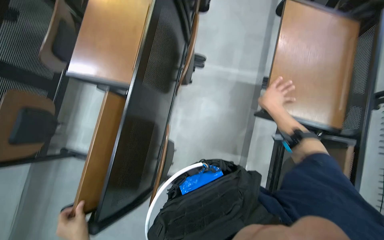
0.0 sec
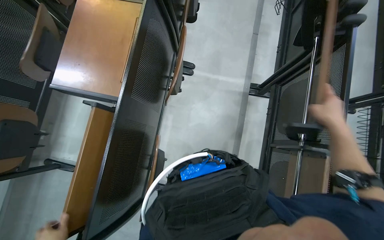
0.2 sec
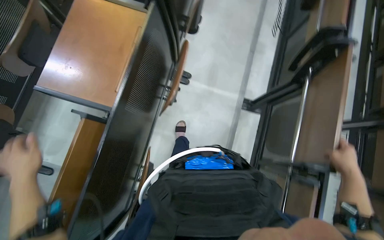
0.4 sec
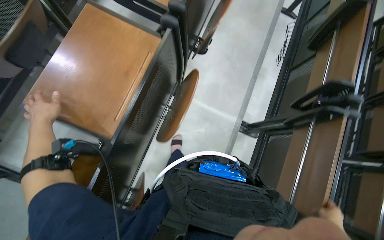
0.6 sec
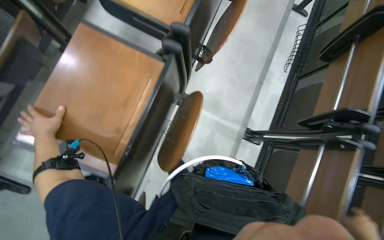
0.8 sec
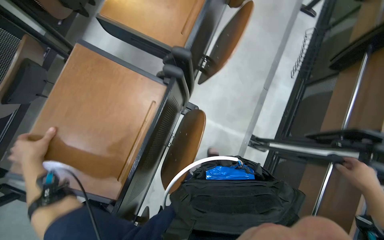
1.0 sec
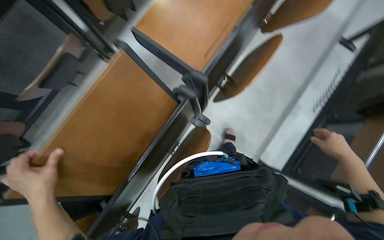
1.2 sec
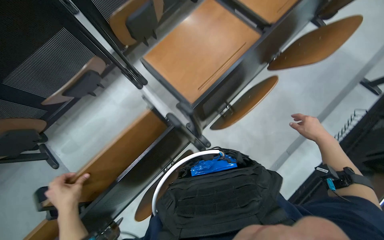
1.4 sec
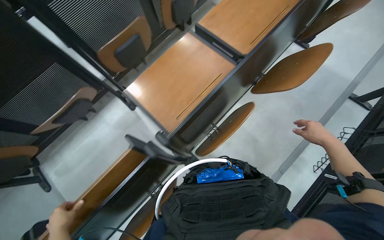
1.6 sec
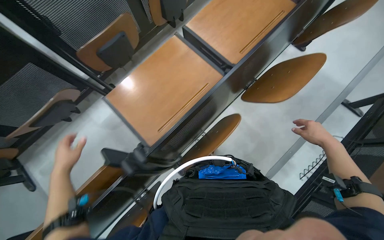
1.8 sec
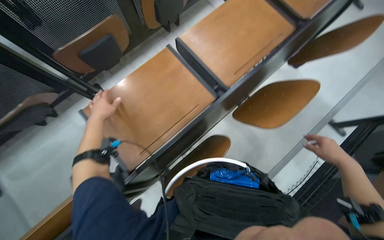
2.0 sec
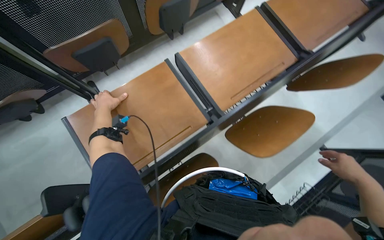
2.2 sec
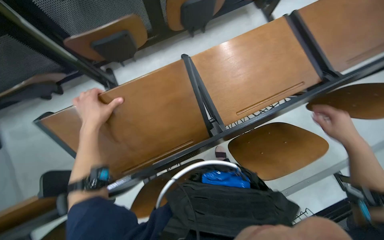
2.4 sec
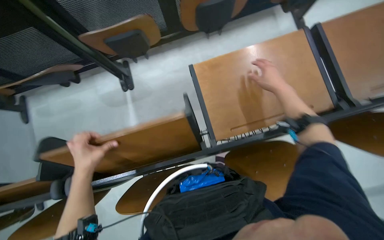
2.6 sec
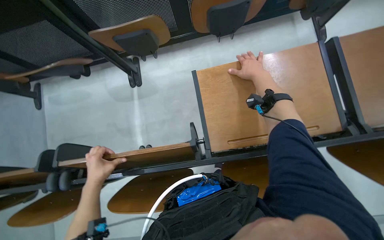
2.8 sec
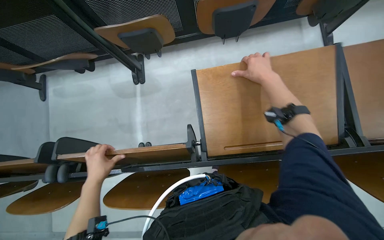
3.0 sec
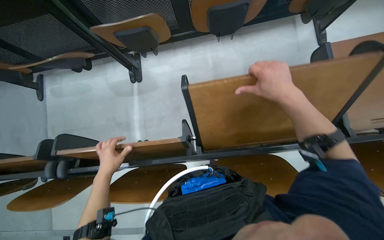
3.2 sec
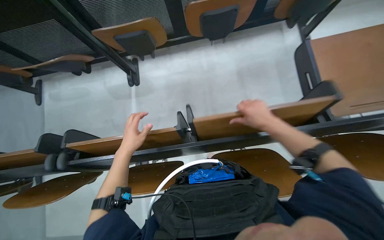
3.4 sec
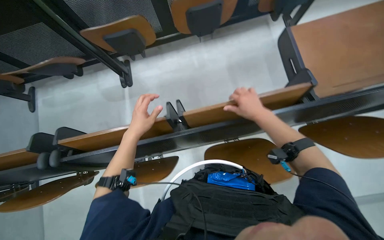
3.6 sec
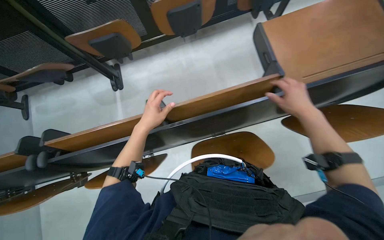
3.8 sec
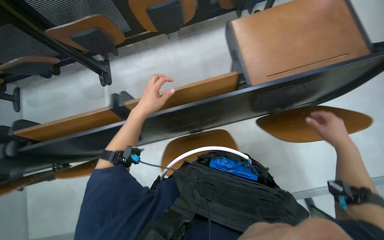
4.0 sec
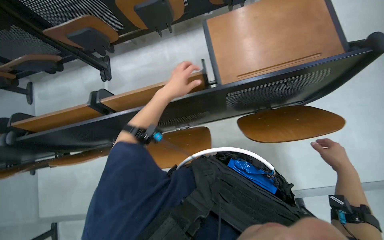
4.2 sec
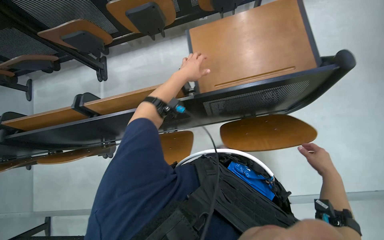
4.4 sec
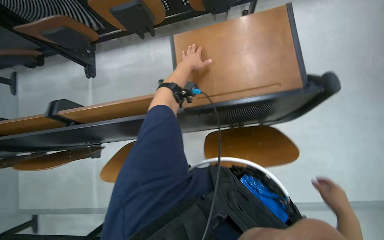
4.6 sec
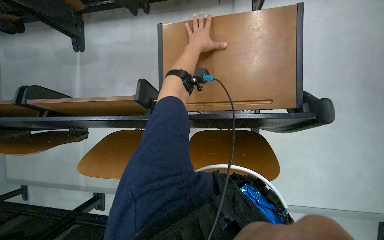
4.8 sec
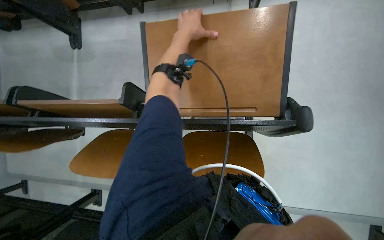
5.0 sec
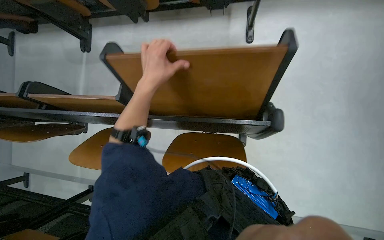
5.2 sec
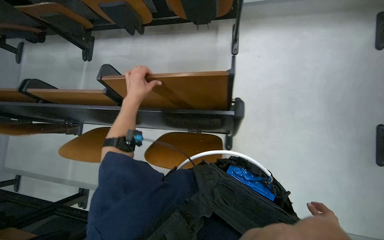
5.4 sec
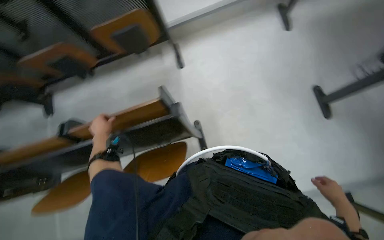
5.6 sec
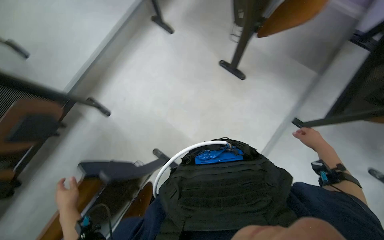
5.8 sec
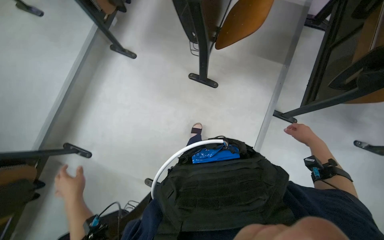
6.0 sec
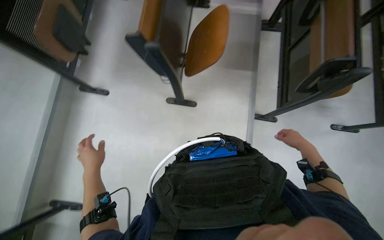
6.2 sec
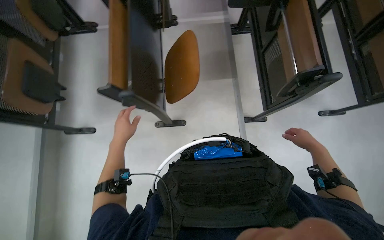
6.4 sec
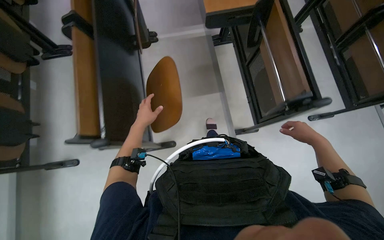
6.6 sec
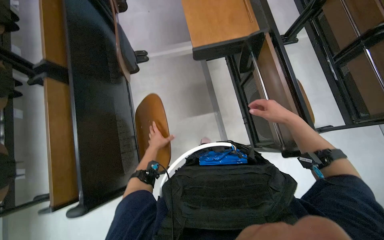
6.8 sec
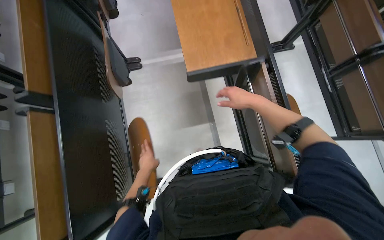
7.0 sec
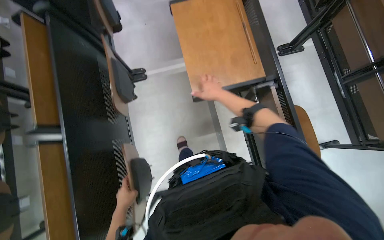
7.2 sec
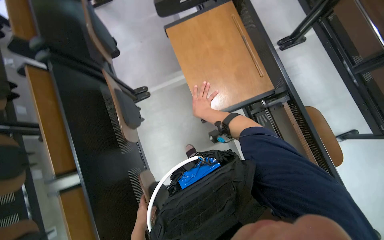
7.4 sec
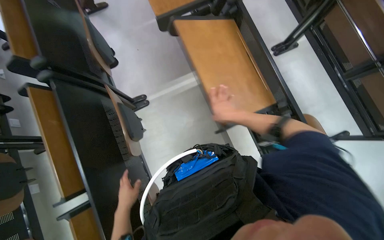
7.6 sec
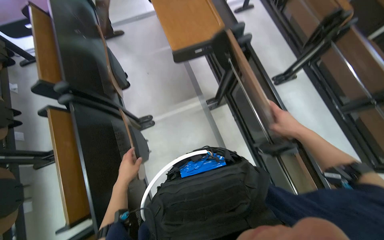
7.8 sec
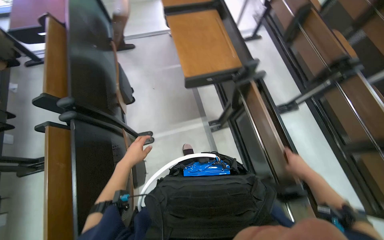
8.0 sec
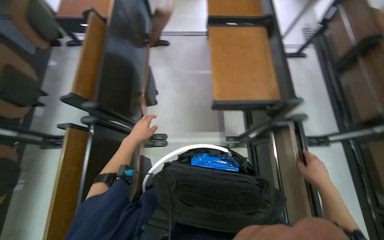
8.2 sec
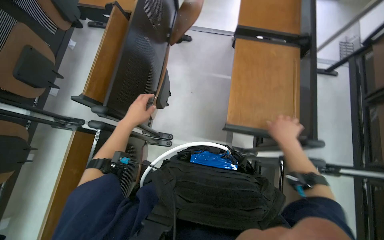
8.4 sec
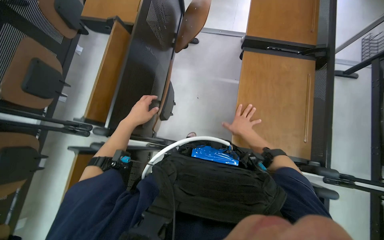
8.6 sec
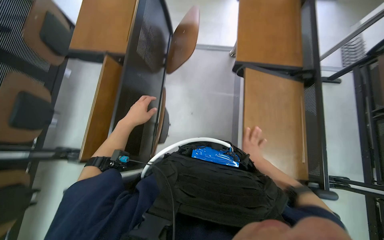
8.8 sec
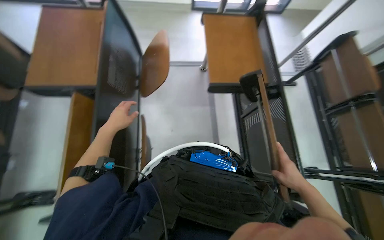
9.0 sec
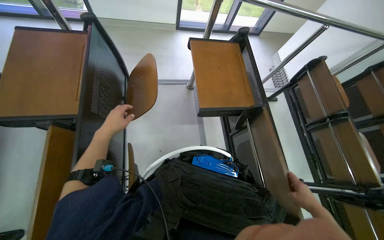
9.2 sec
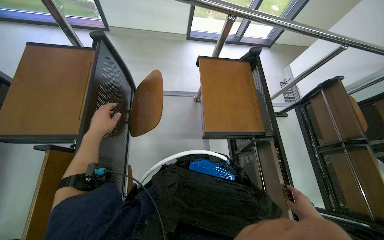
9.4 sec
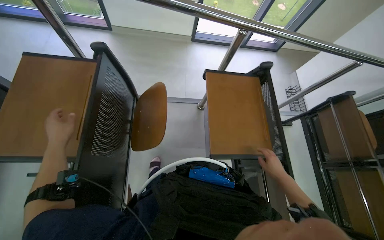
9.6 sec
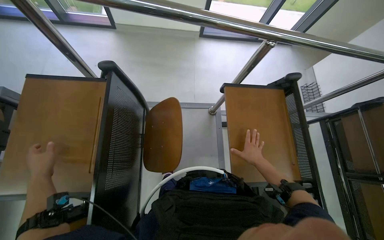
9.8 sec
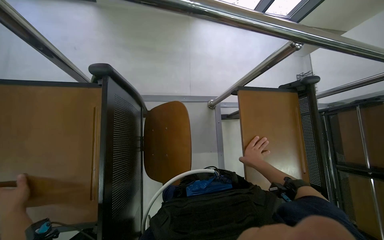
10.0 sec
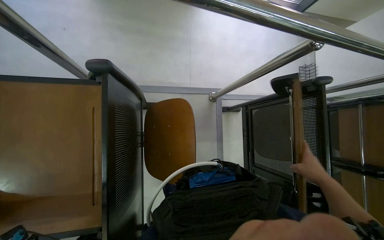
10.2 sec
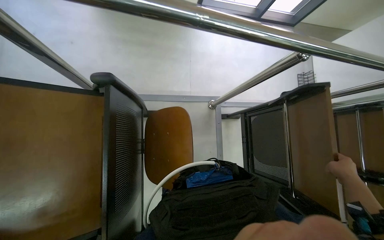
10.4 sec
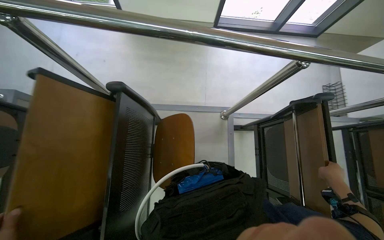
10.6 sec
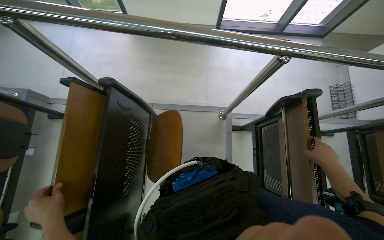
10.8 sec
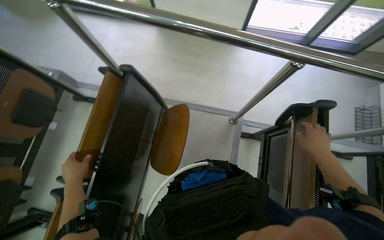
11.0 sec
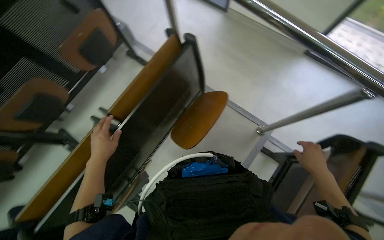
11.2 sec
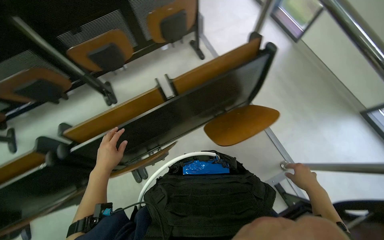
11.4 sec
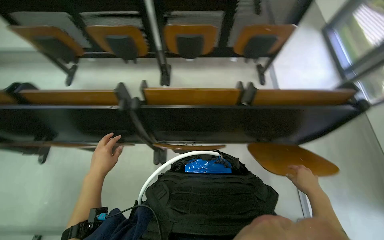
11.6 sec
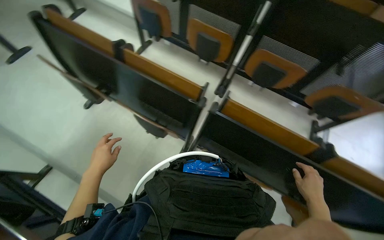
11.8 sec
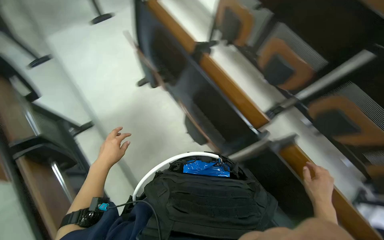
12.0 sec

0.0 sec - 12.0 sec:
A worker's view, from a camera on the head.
Job: organizing items.
The whole recording: Organizing classroom desks. The worker adjusts desks and collects trash from them, disposing of it into a cart.
0.0 sec - 1.6 sec: The camera travels some 80 cm. Everything in view rotates about 30 degrees clockwise.
1.6 sec - 3.0 sec: The wearer moves roughly 60 cm. Everything in view rotates some 40 degrees clockwise.
3.0 sec - 4.4 sec: The camera is carried to the right, about 70 cm.
4.4 sec - 6.0 sec: The wearer moves roughly 70 cm. Everything in view rotates some 25 degrees counterclockwise.
6.0 sec - 7.6 sec: The head travels about 1 m. The scene turns approximately 45 degrees counterclockwise in the picture.
7.6 sec - 9.0 sec: The head travels about 80 cm.
9.0 sec - 10.4 sec: The camera is carried some 60 cm.
10.4 sec - 12.0 sec: The camera travels some 1 m. The head rotates roughly 150 degrees to the left.

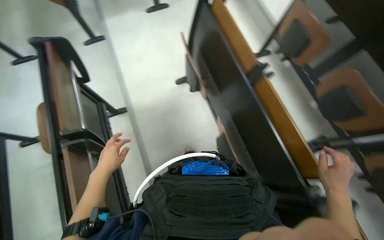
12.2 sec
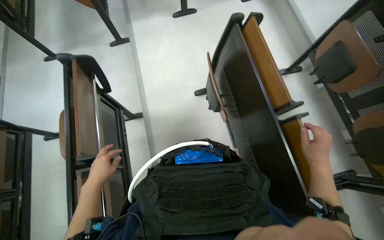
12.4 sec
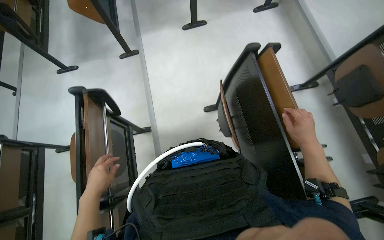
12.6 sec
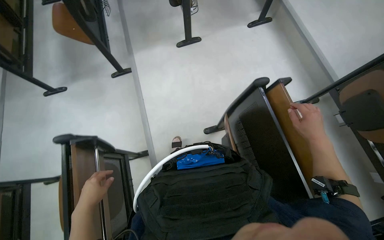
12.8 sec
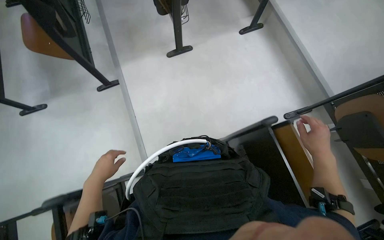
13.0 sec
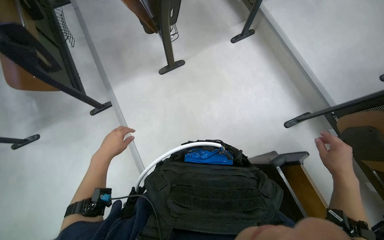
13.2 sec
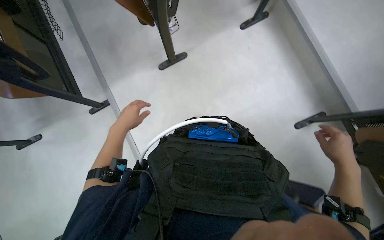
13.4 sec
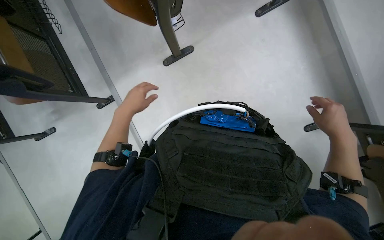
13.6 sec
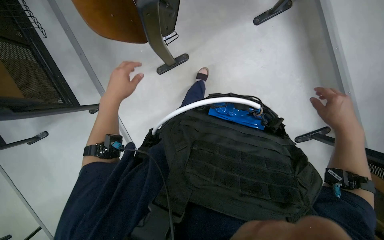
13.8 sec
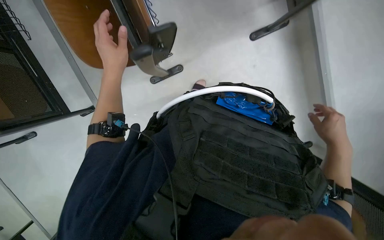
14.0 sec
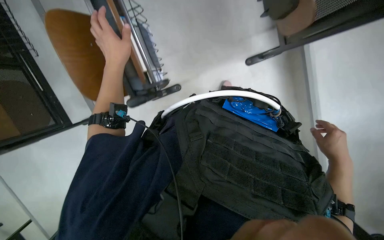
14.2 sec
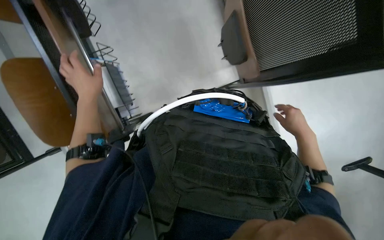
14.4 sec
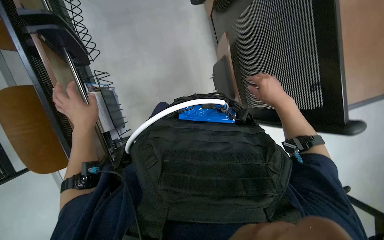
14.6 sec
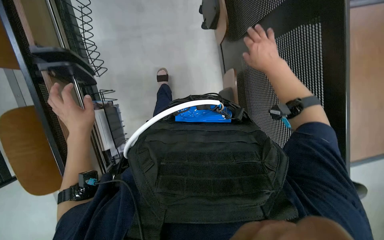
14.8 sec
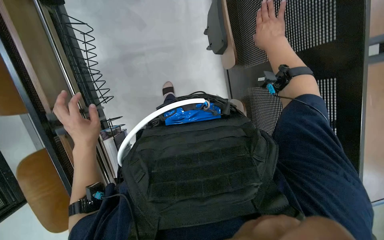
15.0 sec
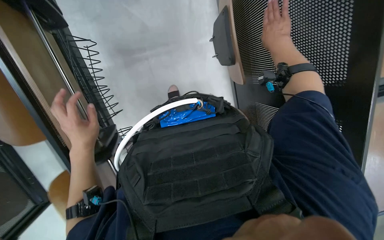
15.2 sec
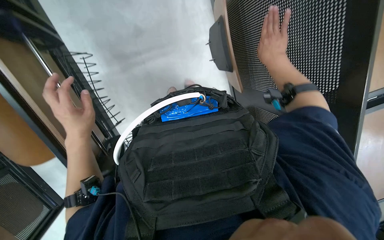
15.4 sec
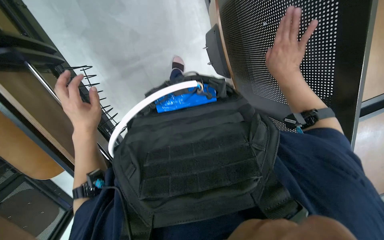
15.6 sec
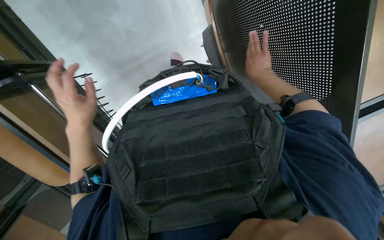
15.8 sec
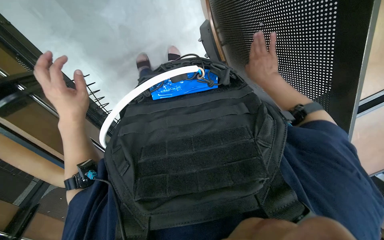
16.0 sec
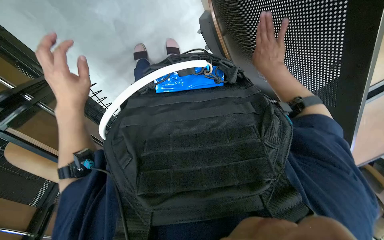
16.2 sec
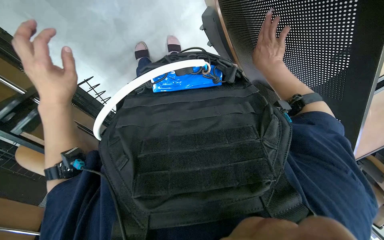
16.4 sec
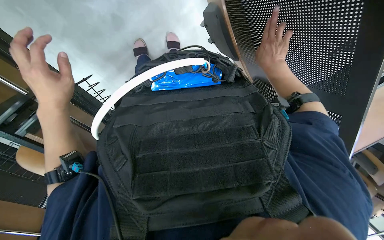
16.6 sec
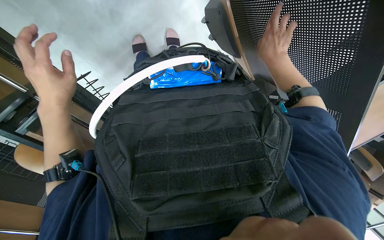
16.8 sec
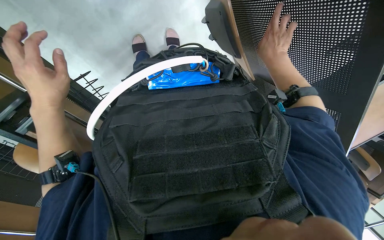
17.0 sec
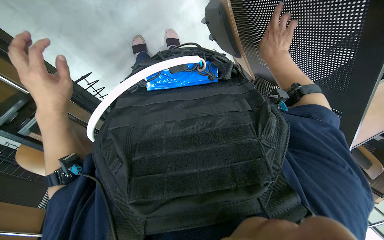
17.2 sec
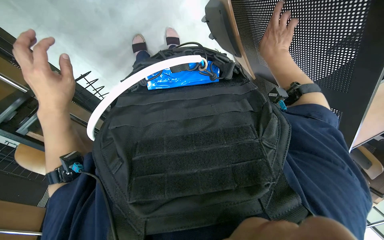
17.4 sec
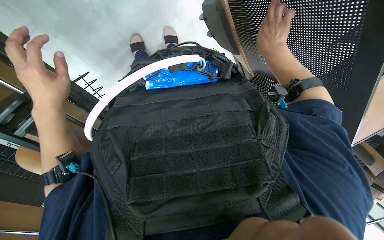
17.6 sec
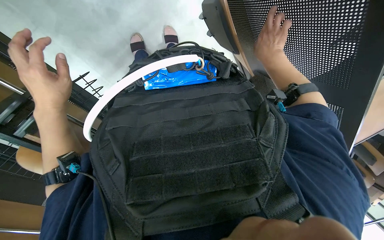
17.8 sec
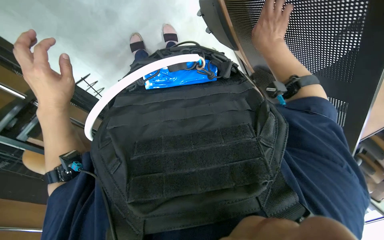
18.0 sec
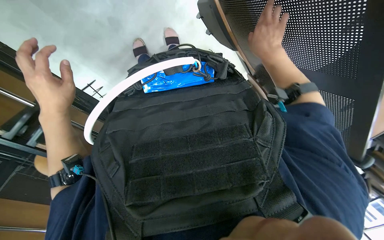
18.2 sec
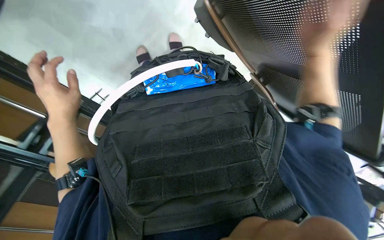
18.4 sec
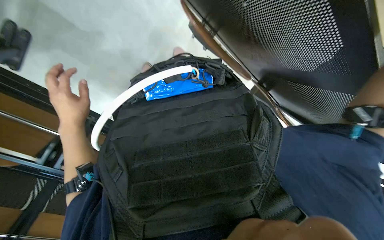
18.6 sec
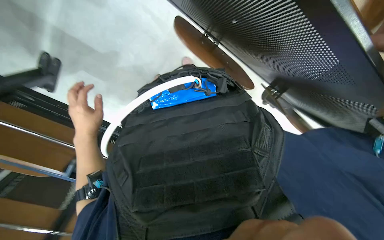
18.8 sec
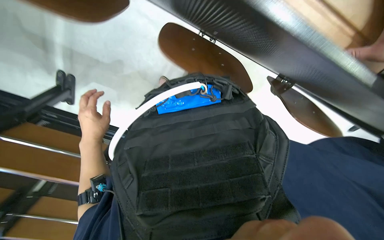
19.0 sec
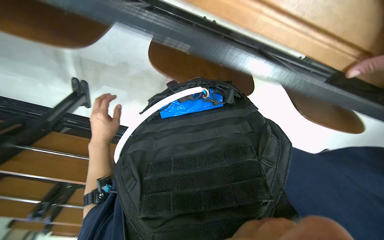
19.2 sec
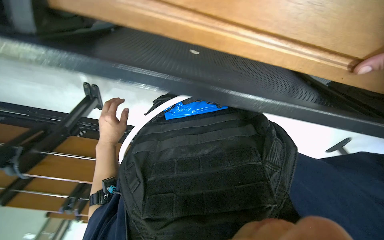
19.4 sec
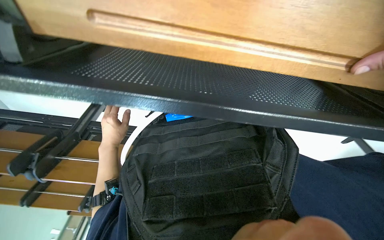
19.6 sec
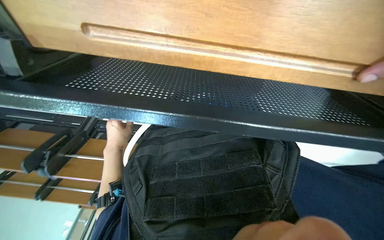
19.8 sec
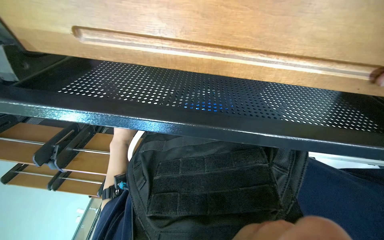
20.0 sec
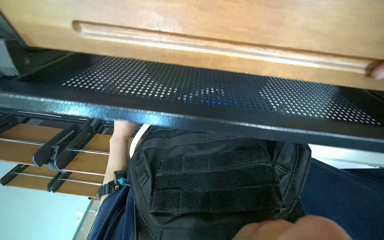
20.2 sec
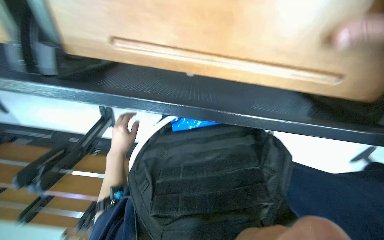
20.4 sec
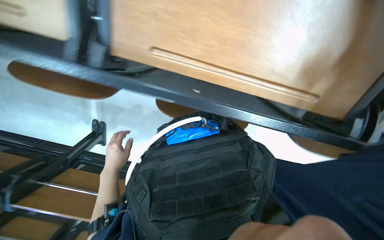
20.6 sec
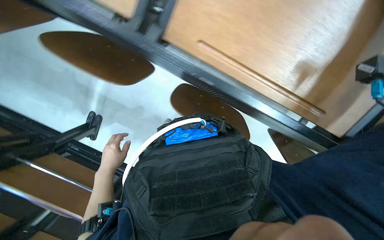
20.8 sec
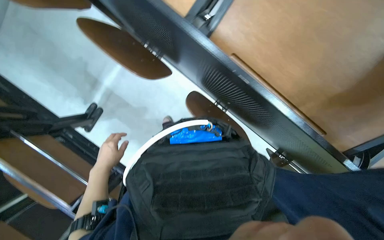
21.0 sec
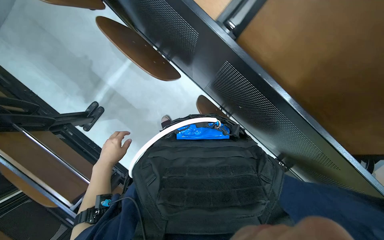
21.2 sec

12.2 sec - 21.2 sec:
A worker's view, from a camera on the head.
Job: organizing items.
The whole recording: Organizing classroom desks. The worker adjusts desks and collects trash from them, disposing of it into a cart.
12.2 sec - 13.8 sec: The wearer moves some 1.5 m. The wearer looks about 20 degrees further downward.
13.8 sec - 15.2 sec: The right hand goes some 40 cm up the picture.
15.2 sec - 16.6 sec: The left hand goes approximately 25 cm up the picture.
16.6 sec - 18.2 sec: The hands stay close to where they were, moving slightly.
18.2 sec - 19.8 sec: The left hand goes about 10 cm farther from the camera.
19.8 sec - 21.2 sec: The view tilts approximately 20 degrees upward.
